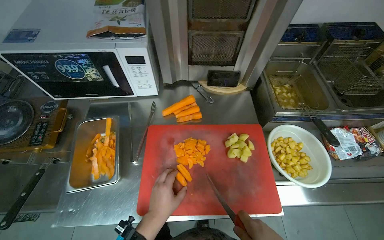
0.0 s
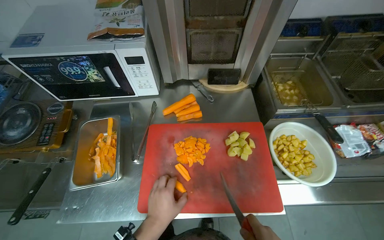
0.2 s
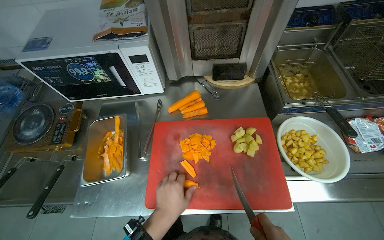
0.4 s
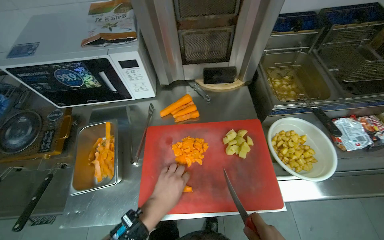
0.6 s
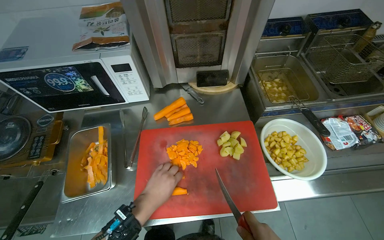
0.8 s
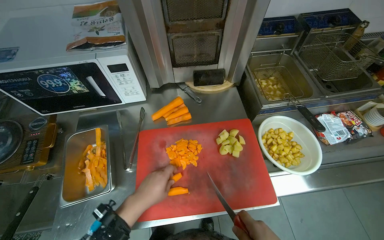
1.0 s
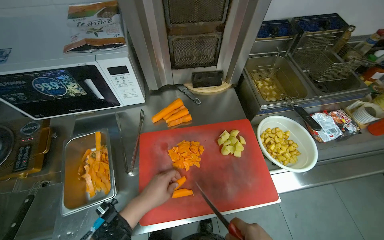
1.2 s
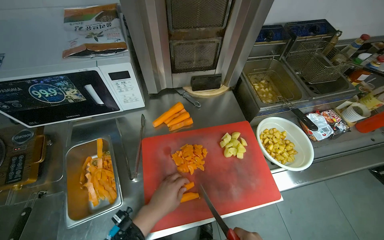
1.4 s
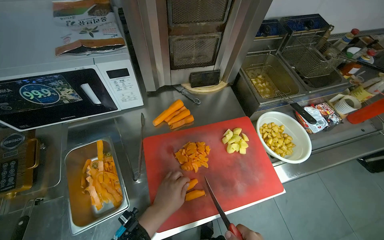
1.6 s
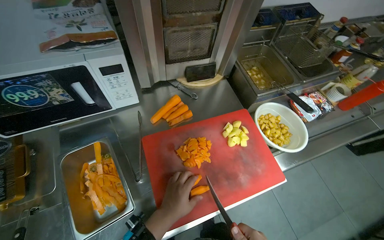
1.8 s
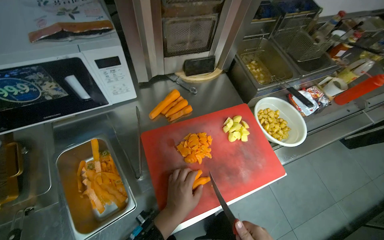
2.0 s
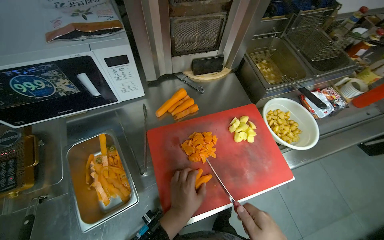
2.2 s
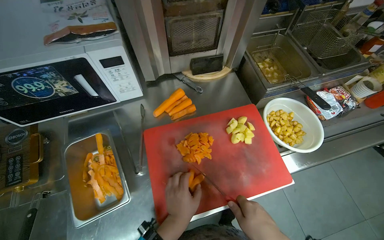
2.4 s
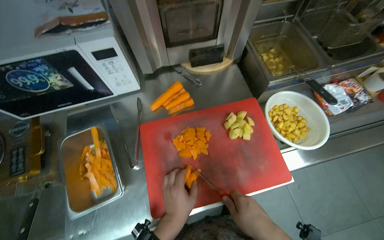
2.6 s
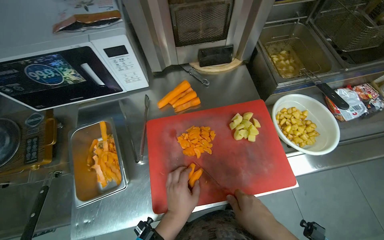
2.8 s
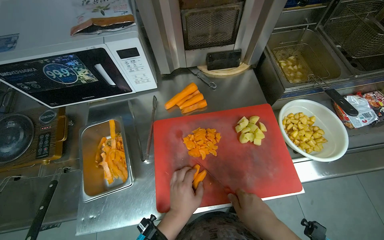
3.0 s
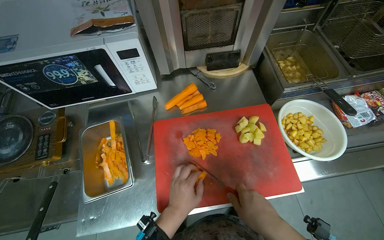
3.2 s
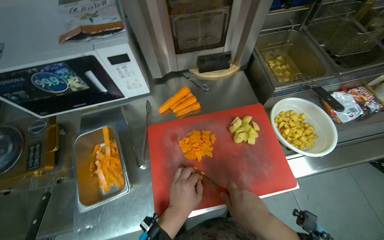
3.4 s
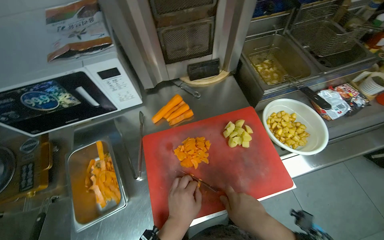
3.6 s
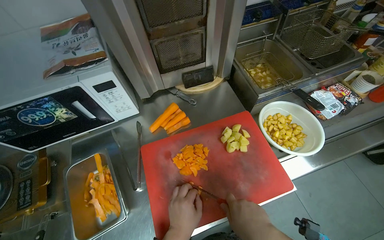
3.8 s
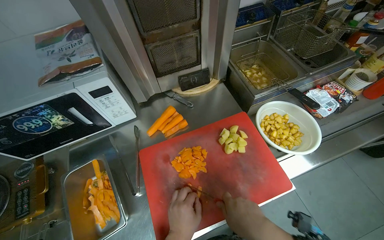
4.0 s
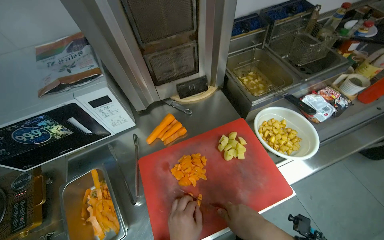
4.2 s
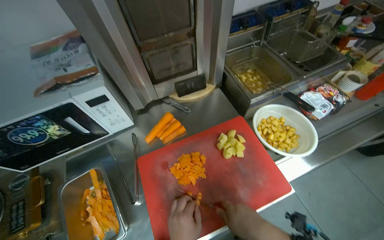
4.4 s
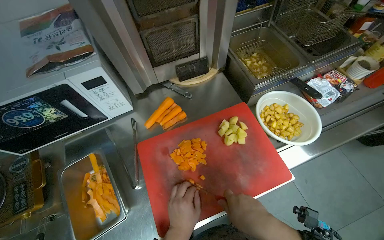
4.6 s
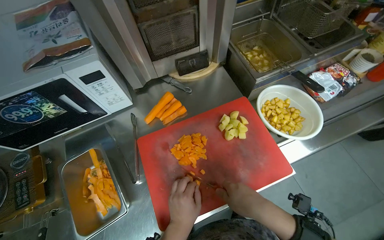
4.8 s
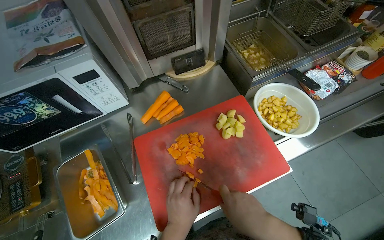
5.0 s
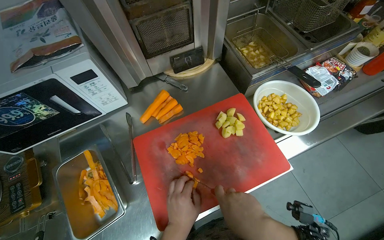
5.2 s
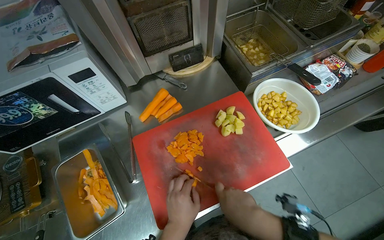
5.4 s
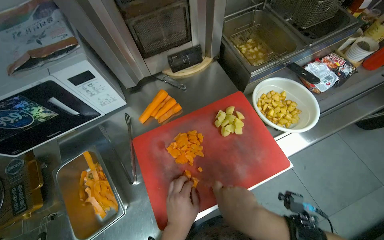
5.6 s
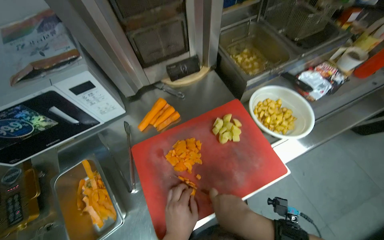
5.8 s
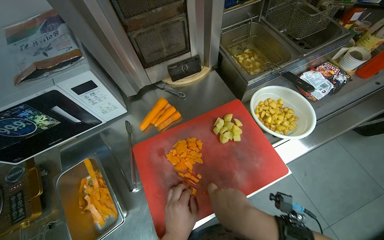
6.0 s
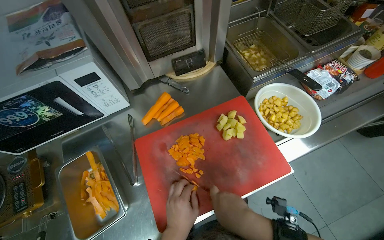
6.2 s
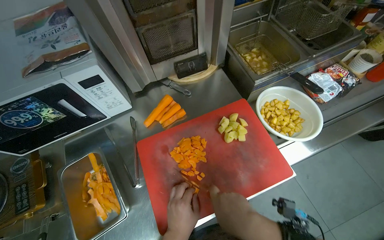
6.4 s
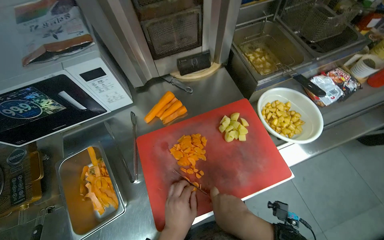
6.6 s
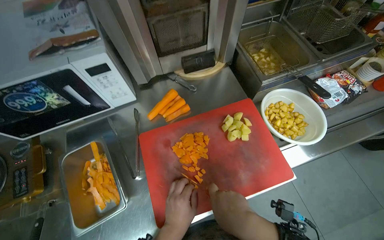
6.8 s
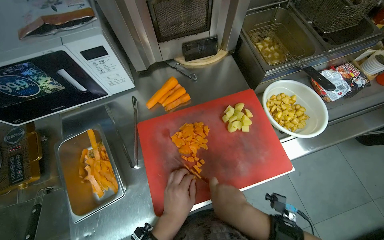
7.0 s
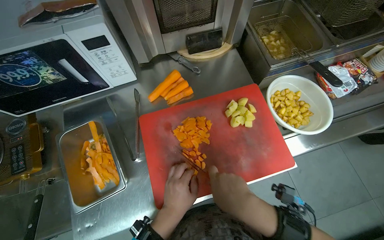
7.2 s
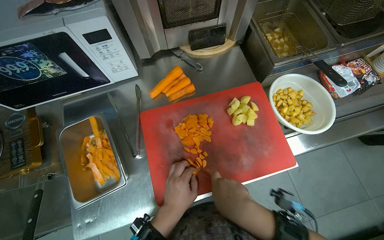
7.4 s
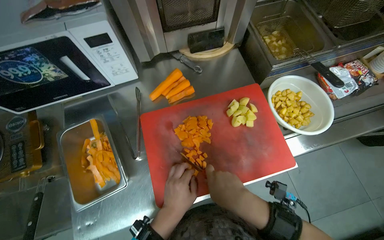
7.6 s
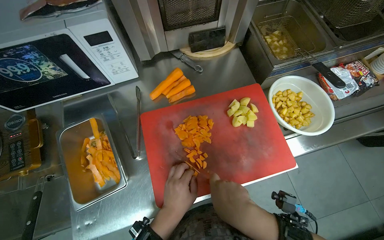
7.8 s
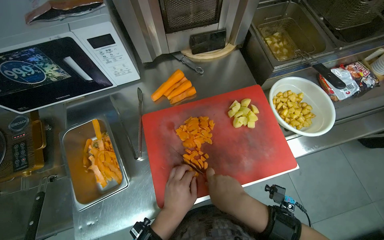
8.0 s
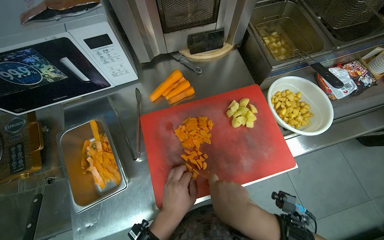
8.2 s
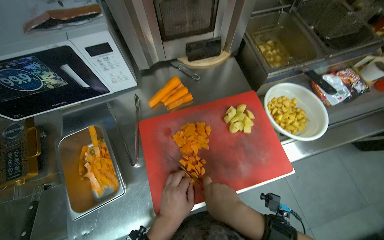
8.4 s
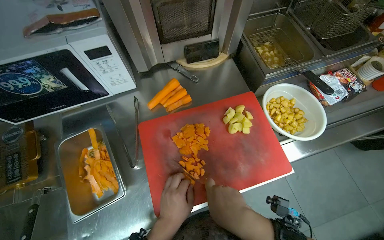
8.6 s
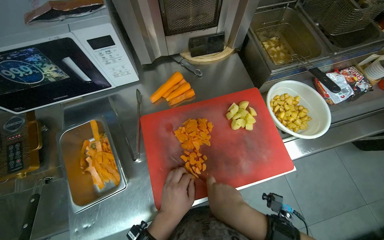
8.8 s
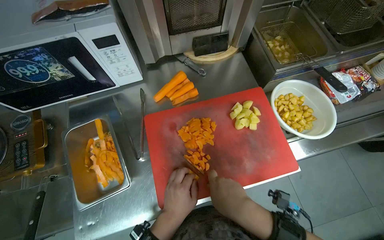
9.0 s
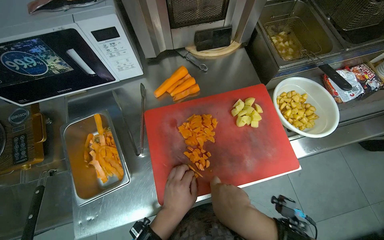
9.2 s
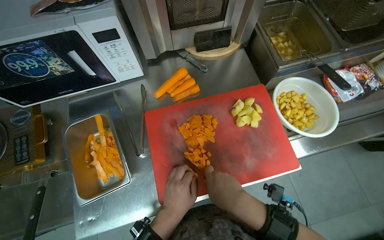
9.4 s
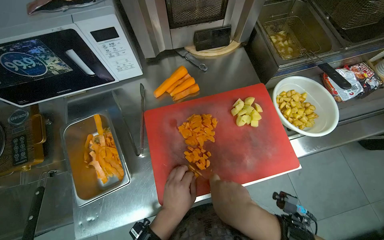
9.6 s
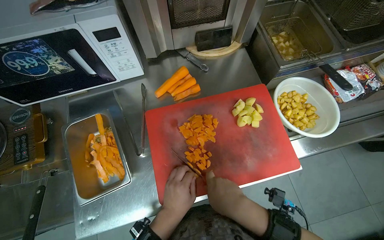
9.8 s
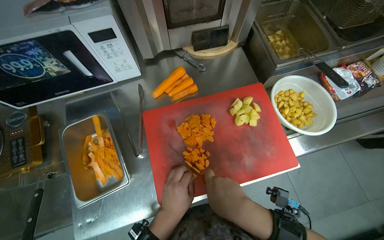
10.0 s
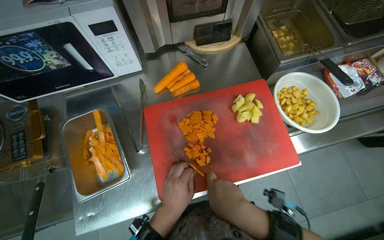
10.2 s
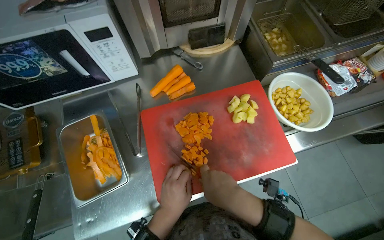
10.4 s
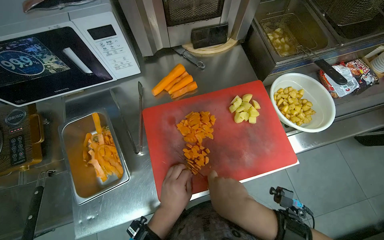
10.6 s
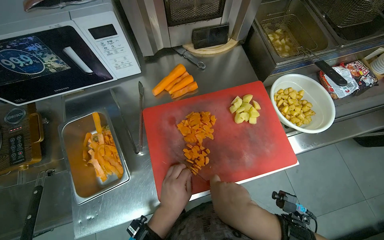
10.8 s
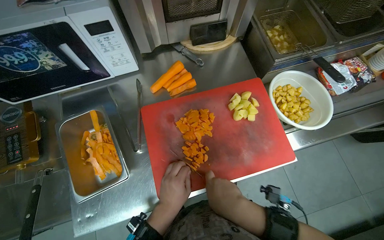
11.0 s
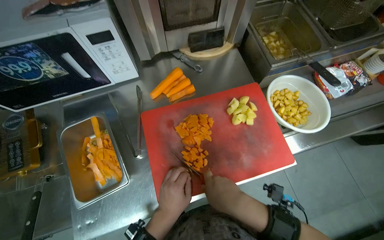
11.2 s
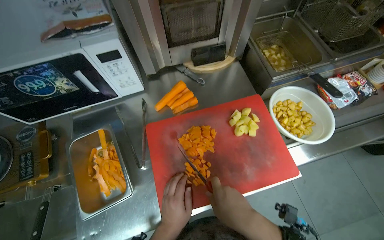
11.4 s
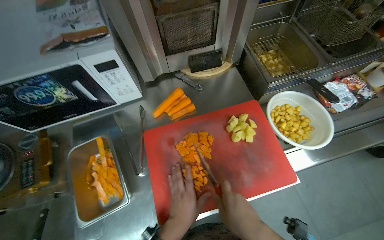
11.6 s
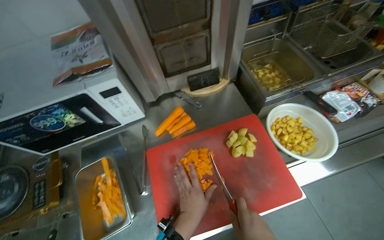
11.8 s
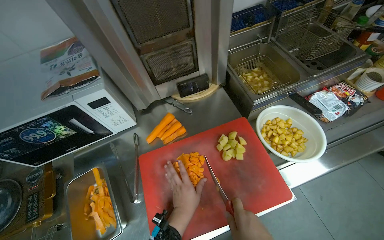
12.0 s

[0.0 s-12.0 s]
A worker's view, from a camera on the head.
Job: preparing food.
The whole recording: Chopping carrots. The worker continues chopping carrots on a red cutting board.
6.0 to 10.4 s: The hands make small movements and keep their place.

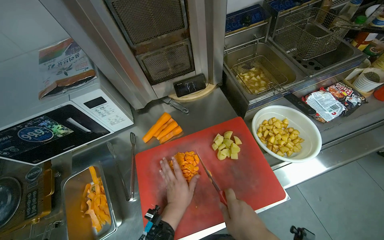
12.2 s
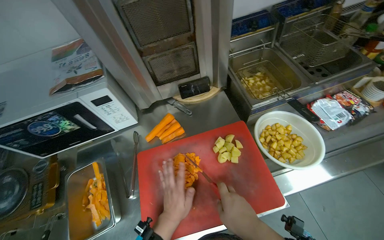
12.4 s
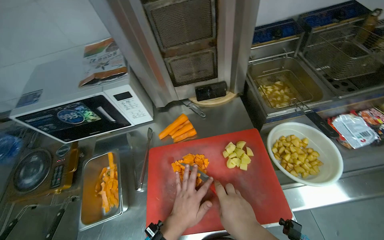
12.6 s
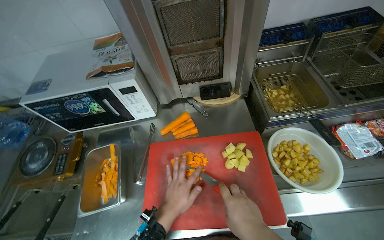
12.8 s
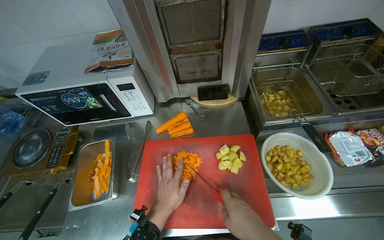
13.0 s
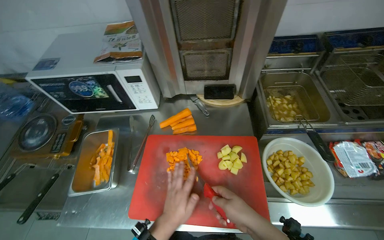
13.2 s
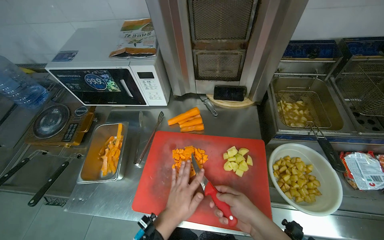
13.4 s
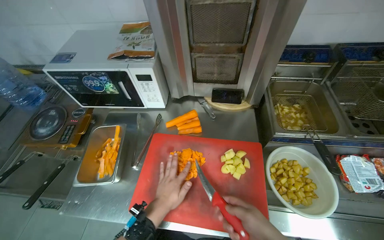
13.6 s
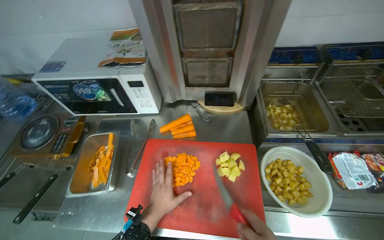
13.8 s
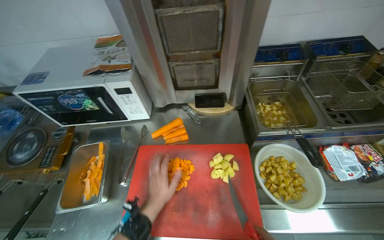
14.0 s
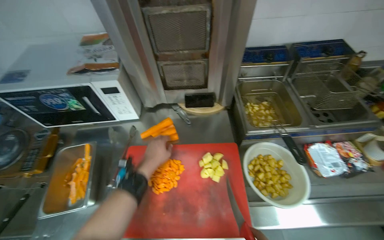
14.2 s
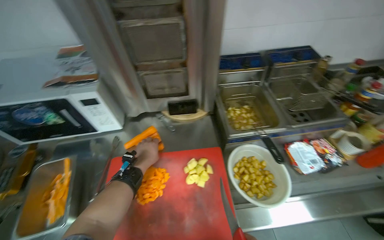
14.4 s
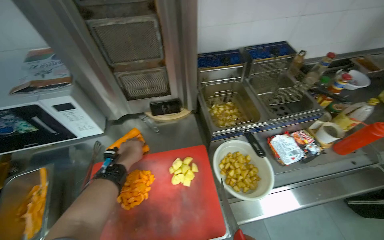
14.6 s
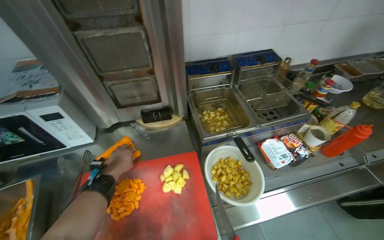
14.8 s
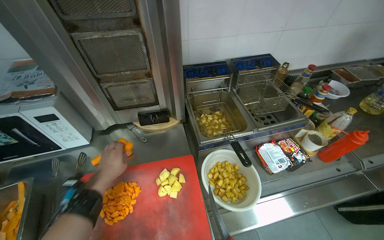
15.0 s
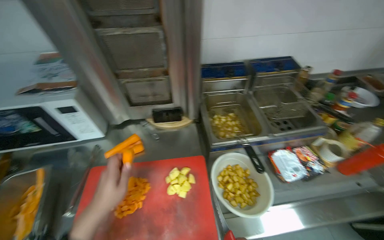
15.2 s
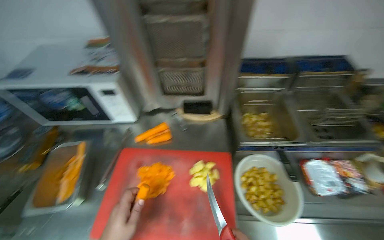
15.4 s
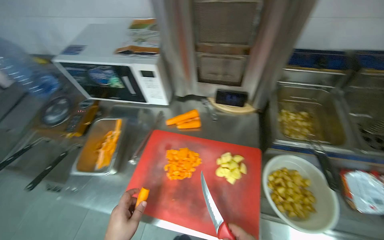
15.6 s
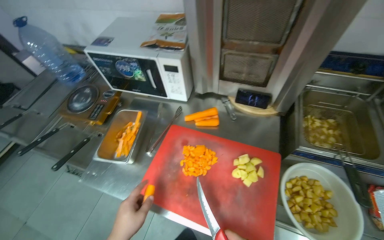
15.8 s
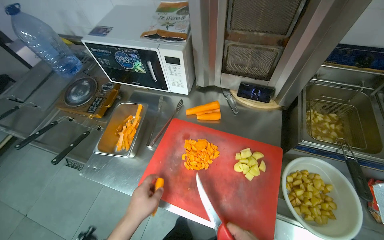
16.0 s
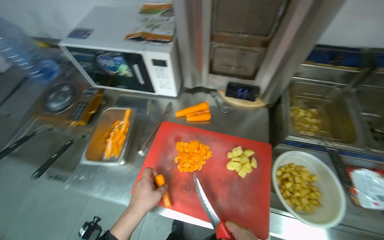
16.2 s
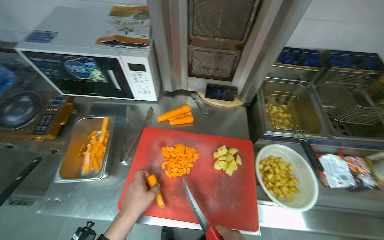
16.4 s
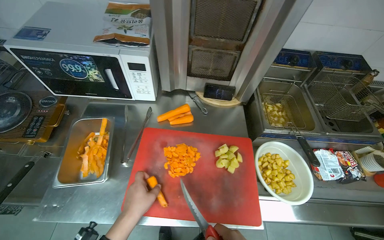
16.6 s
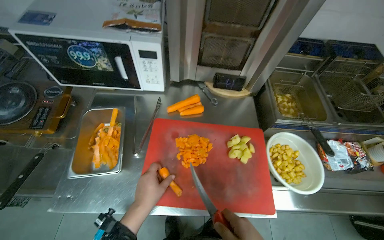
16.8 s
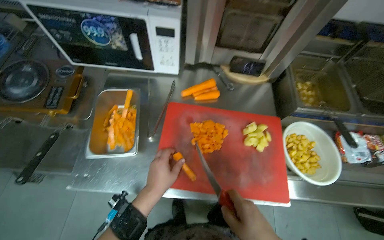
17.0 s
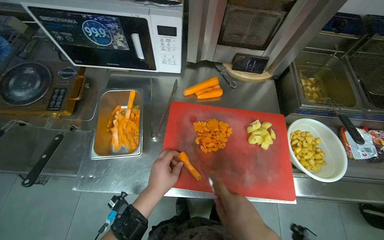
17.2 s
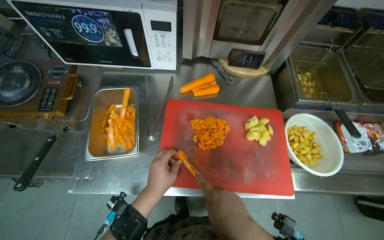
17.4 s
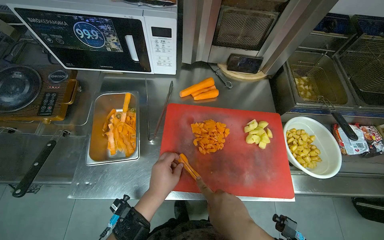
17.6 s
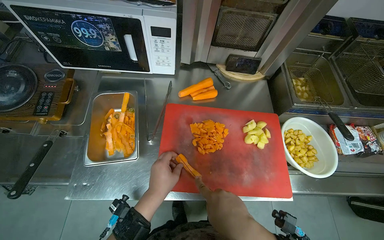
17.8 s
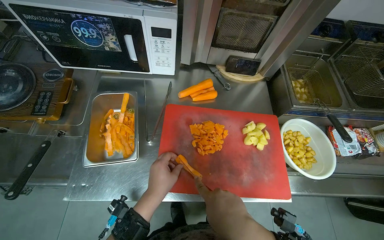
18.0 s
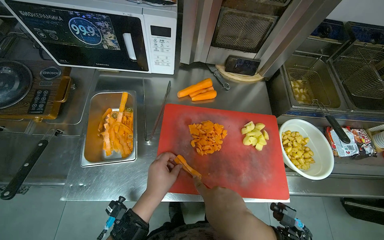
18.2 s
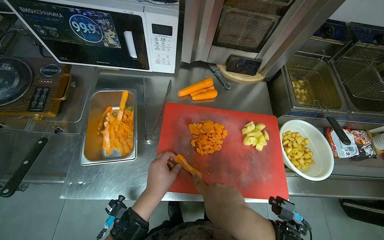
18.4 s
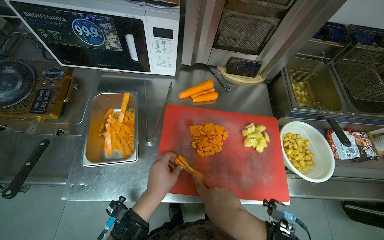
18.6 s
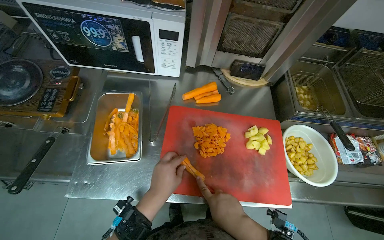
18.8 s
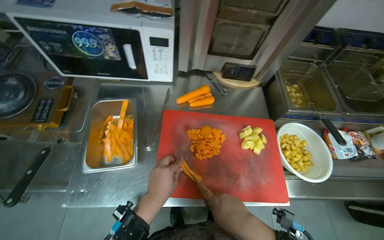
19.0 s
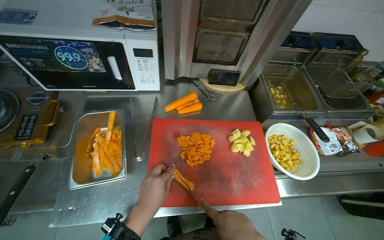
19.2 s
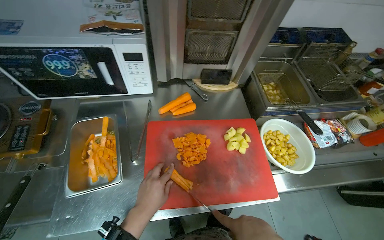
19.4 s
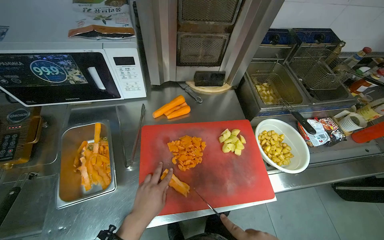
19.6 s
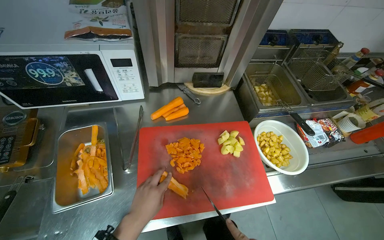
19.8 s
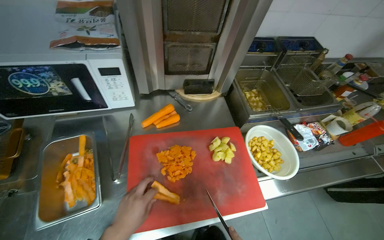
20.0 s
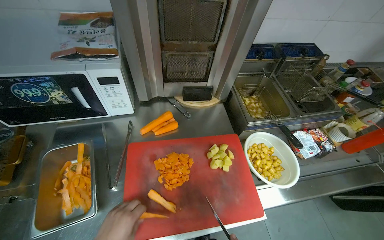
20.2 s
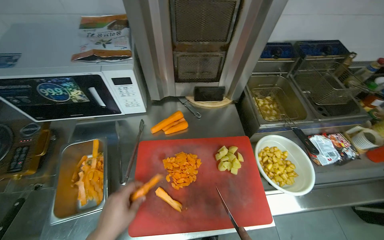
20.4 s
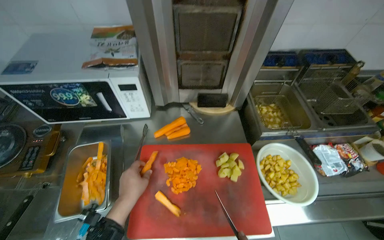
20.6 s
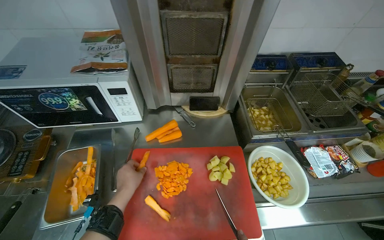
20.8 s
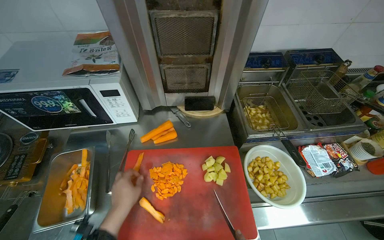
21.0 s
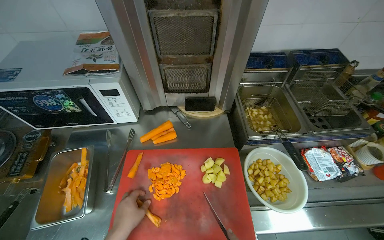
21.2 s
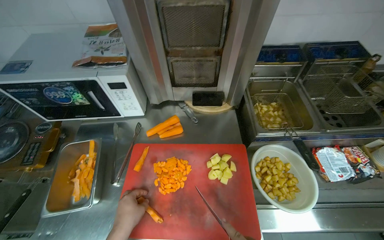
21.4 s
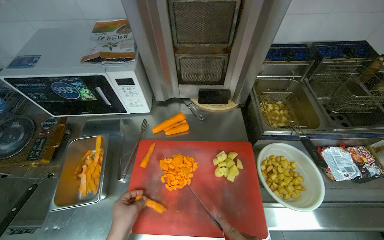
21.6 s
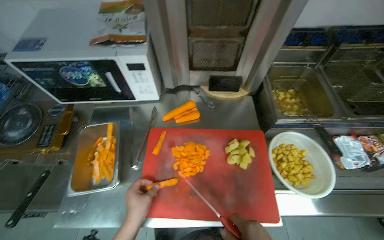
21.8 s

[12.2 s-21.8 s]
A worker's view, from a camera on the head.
Job: preparing food.
The whole recording: Chopping carrots. The worker continues chopping carrots on a red cutting board.
15.4 to 17.0 s: The wearer looks about 15 degrees further downward.
